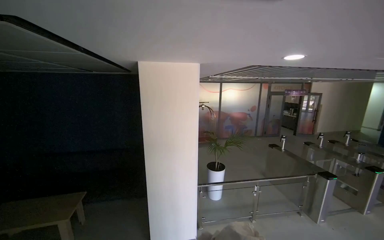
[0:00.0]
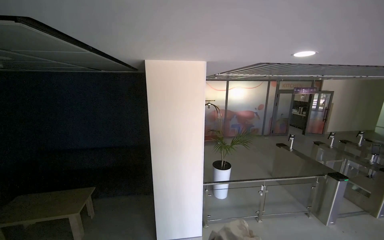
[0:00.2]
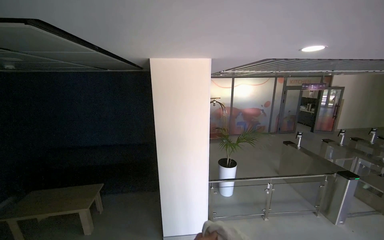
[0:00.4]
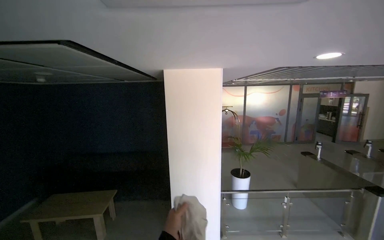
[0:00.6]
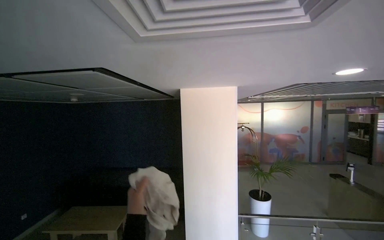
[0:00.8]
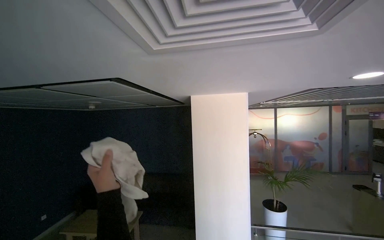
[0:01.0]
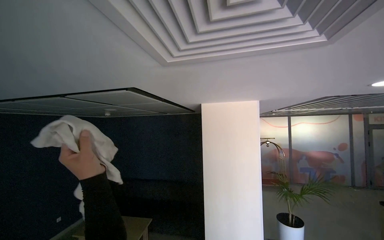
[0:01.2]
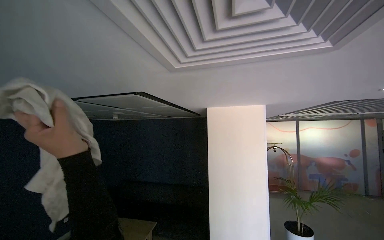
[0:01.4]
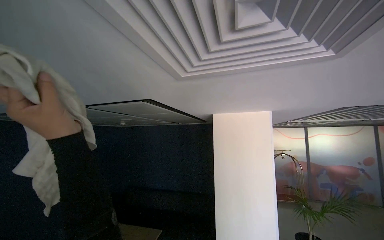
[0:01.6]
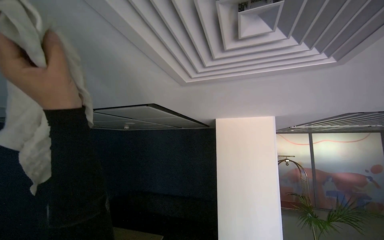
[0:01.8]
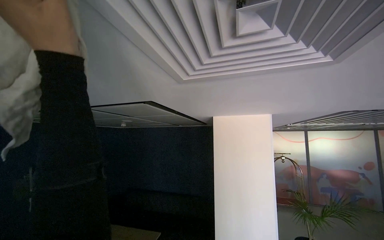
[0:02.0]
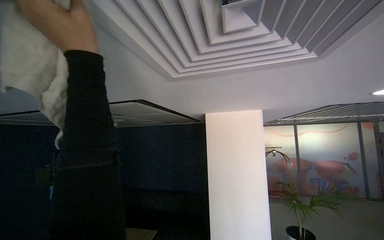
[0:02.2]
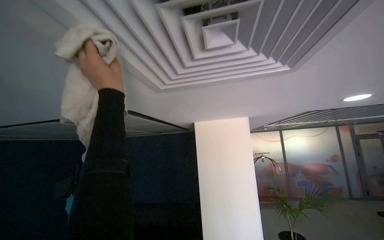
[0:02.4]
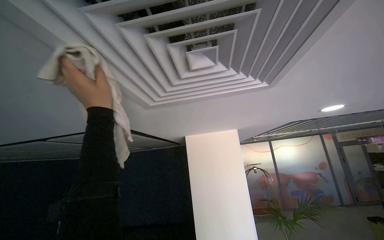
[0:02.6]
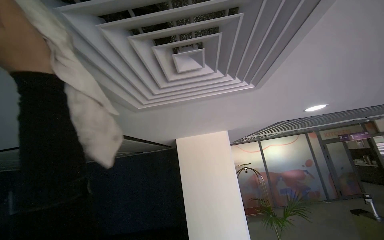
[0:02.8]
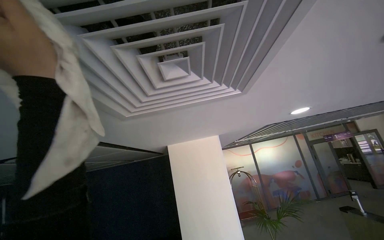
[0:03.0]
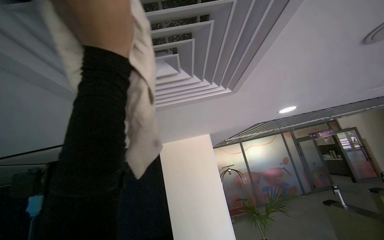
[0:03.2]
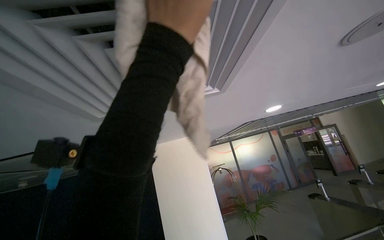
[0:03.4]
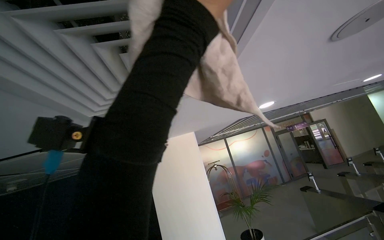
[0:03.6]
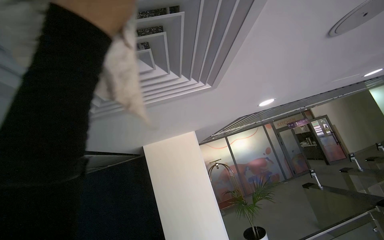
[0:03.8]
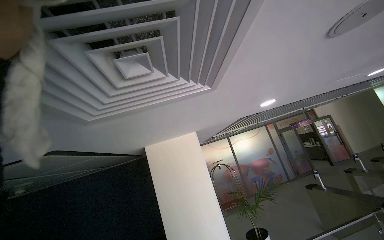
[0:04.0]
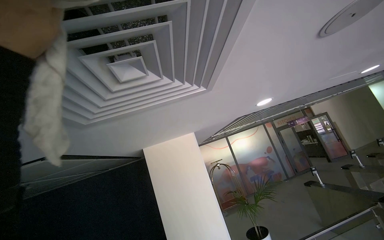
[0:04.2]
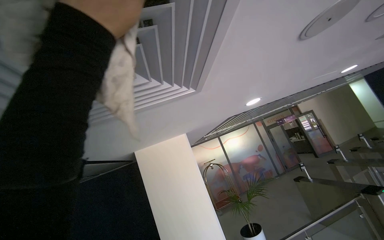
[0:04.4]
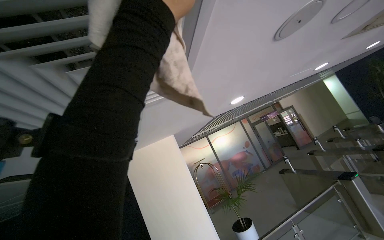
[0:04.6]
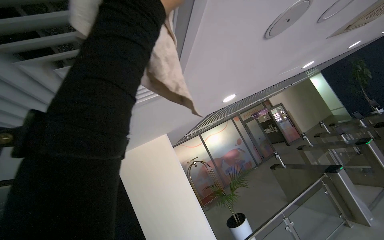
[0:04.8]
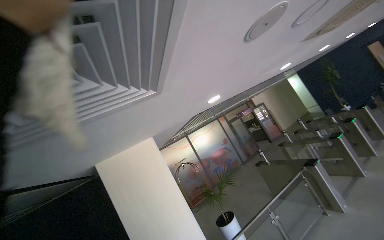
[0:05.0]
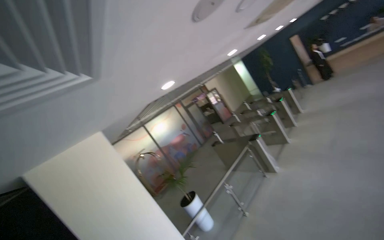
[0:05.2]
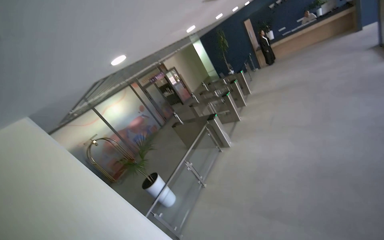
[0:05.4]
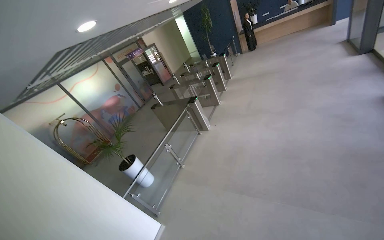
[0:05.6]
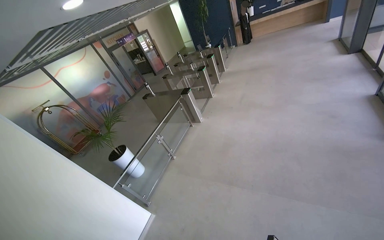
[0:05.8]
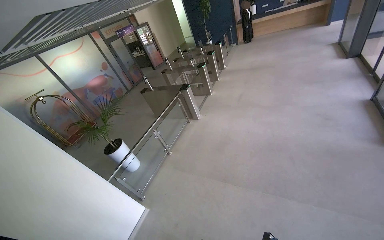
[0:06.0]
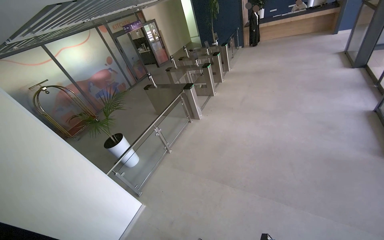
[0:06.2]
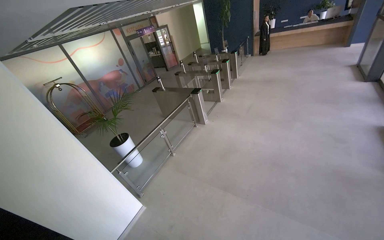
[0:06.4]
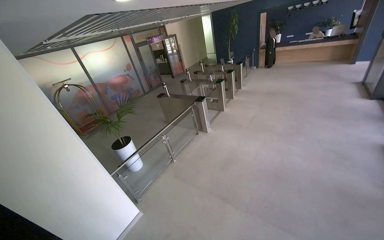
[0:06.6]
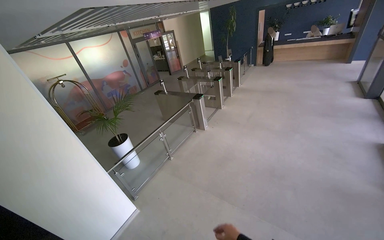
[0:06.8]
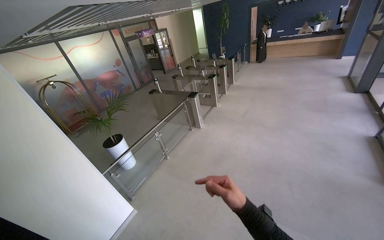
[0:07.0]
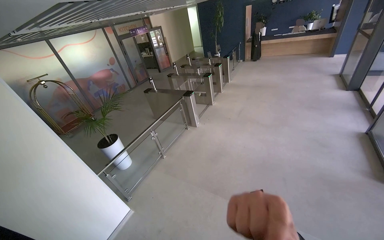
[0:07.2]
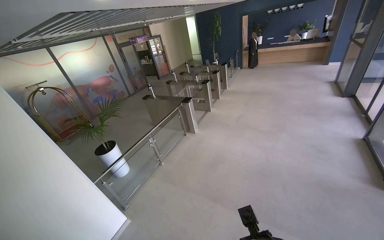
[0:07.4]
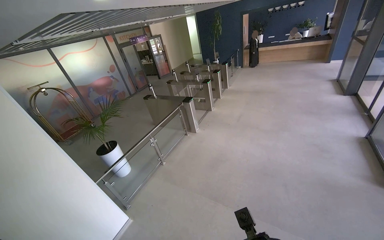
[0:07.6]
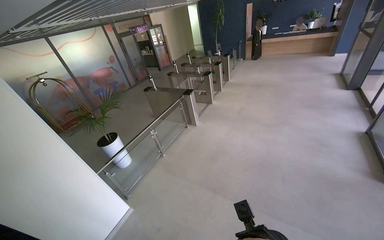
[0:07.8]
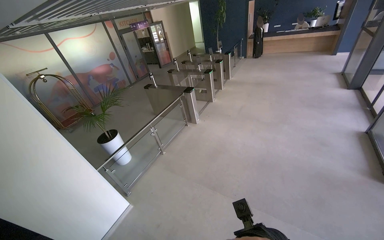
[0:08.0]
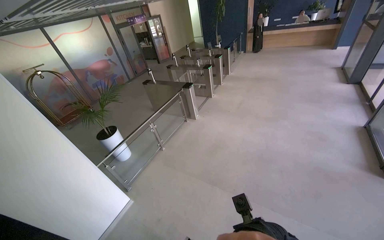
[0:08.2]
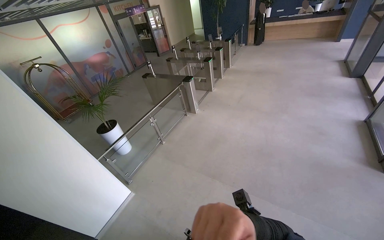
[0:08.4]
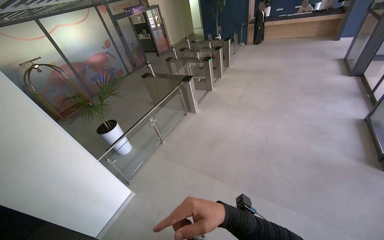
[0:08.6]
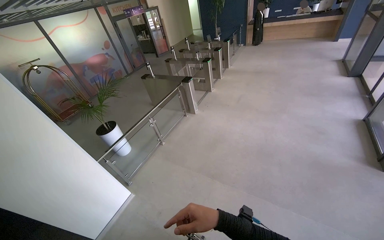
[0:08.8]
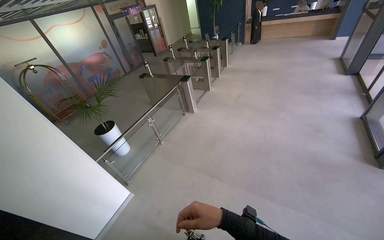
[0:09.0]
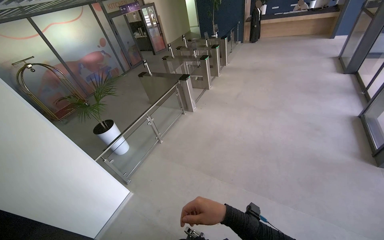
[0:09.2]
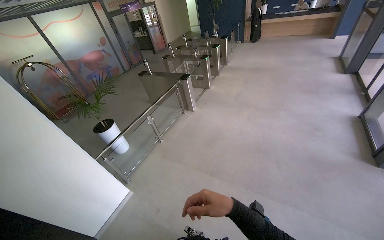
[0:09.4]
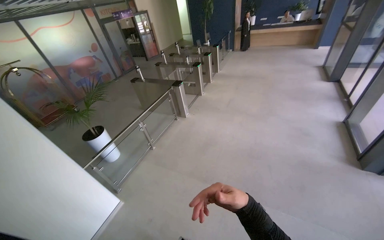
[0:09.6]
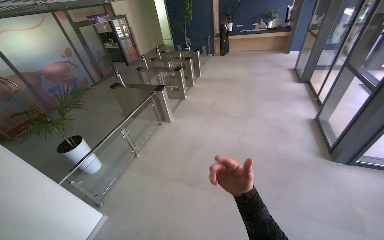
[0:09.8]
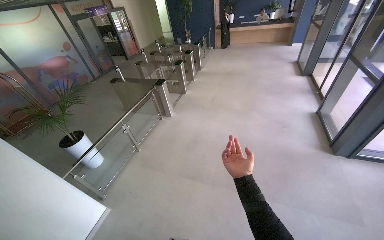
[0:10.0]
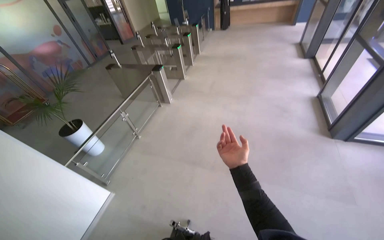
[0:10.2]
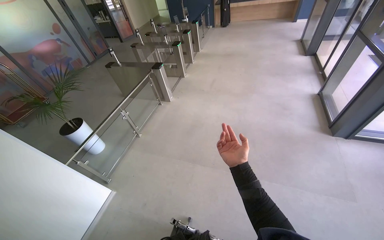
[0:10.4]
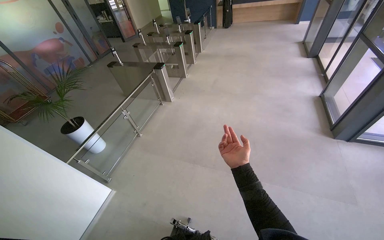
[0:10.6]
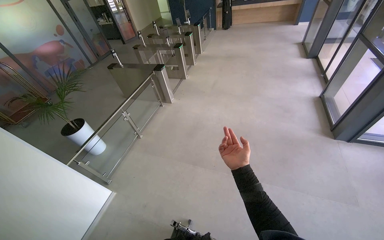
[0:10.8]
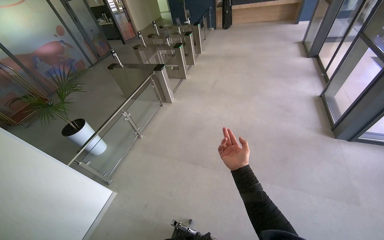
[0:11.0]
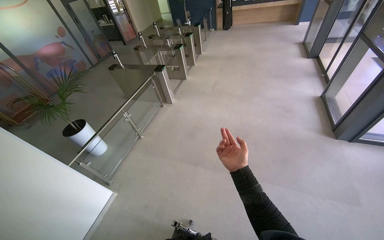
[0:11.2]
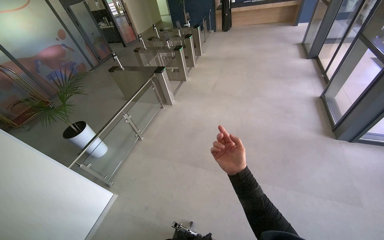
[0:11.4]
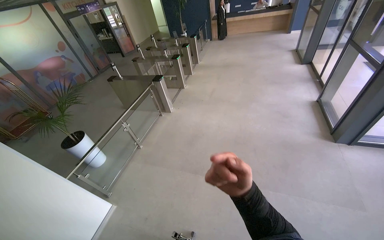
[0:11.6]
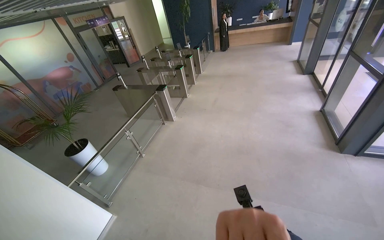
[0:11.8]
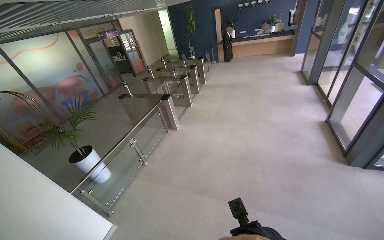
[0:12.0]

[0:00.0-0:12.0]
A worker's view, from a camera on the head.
Job: wiping surfaces.
The whole recording: Wiping ceiling vents. The worker wipes the ceiling vents with a cloth while standing on a ladder.
0:00.0 to 0:01.6: The camera is aimed roughly 25 degrees further to the left. The camera pitches upward, by about 15 degrees.
0:01.6 to 0:03.0: The camera is aimed about 15 degrees further to the right. The left hand moves nearer and farther over approximately 20 cm, changing direction 2 times.
0:04.4 to 0:06.0: The view swings roughly 55 degrees to the right. The camera pitches downward, by about 25 degrees.
0:09.0 to 0:10.4: The right hand travels to the right and farther from the camera by about 20 cm.

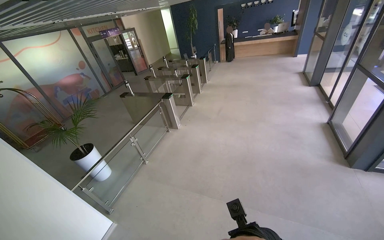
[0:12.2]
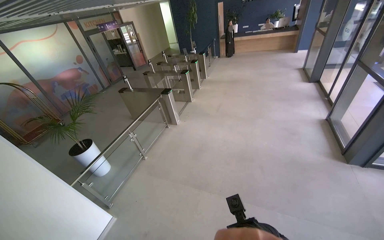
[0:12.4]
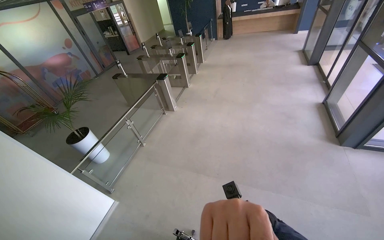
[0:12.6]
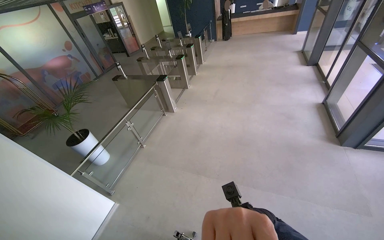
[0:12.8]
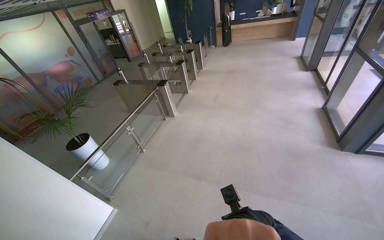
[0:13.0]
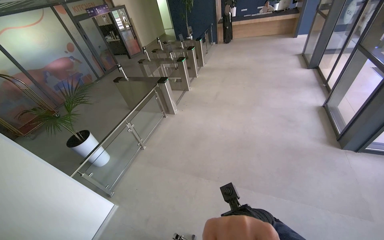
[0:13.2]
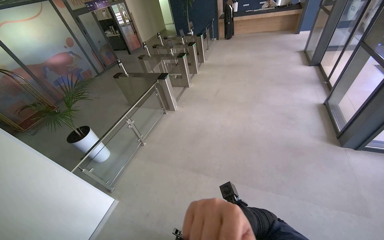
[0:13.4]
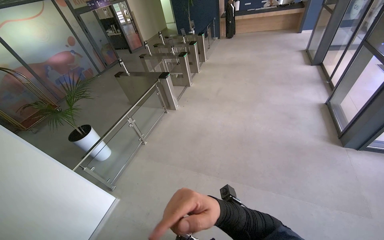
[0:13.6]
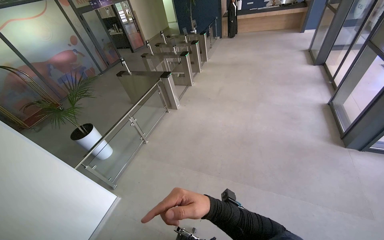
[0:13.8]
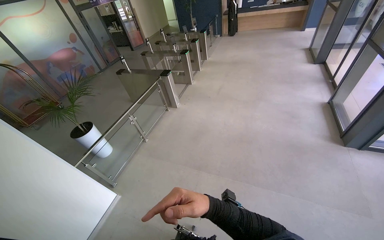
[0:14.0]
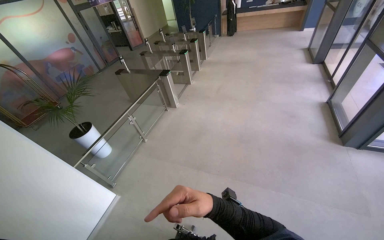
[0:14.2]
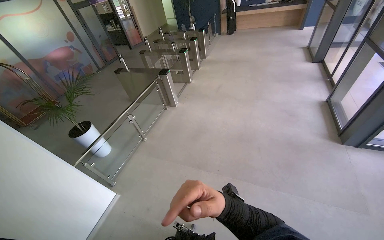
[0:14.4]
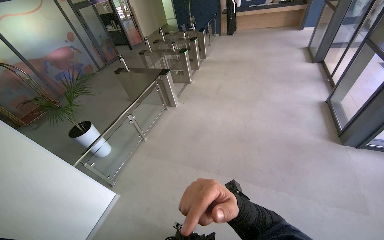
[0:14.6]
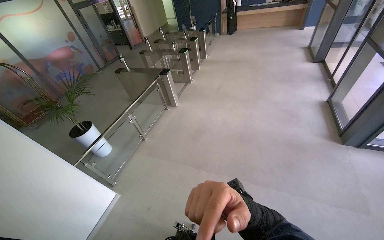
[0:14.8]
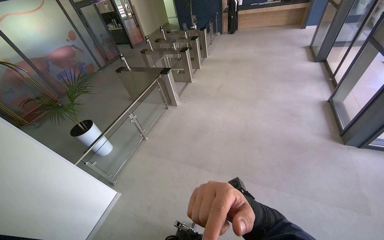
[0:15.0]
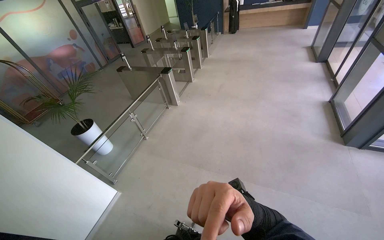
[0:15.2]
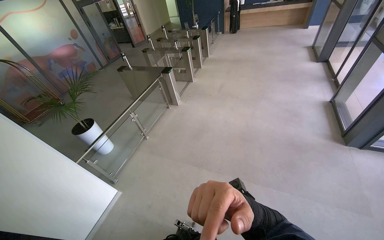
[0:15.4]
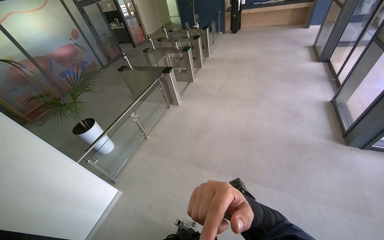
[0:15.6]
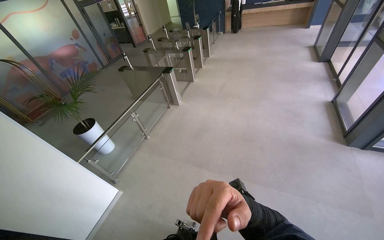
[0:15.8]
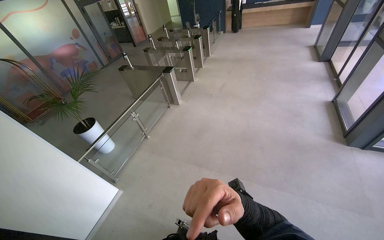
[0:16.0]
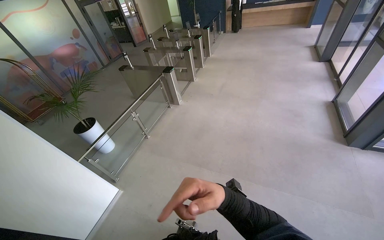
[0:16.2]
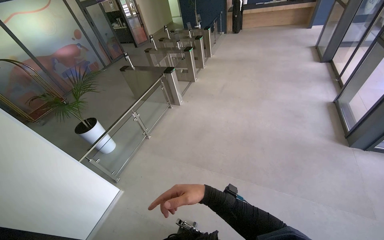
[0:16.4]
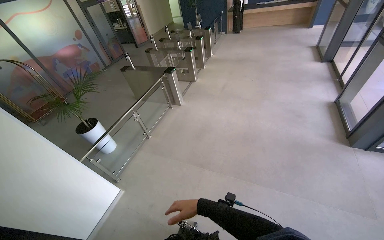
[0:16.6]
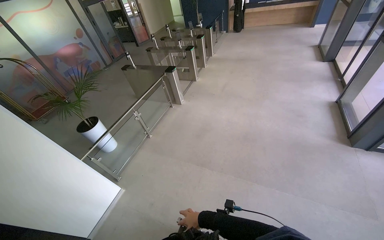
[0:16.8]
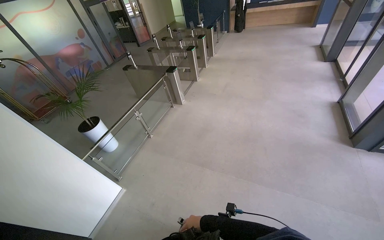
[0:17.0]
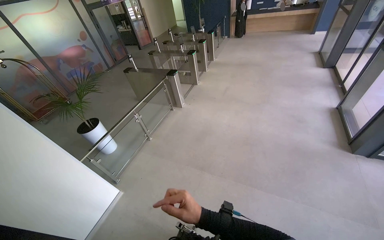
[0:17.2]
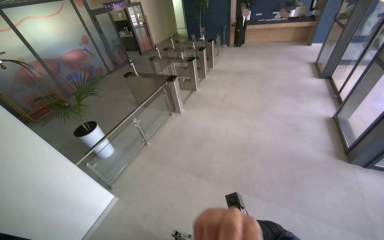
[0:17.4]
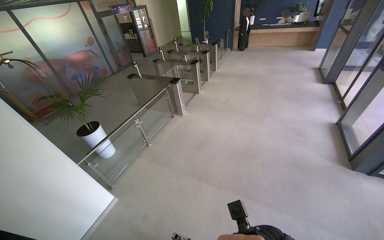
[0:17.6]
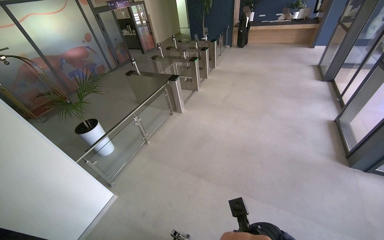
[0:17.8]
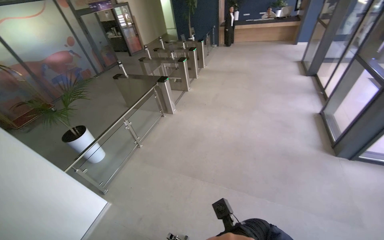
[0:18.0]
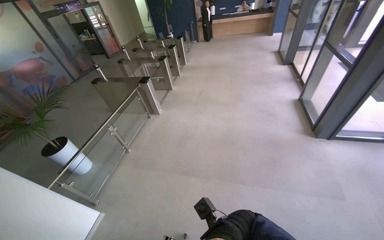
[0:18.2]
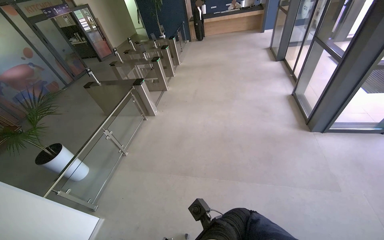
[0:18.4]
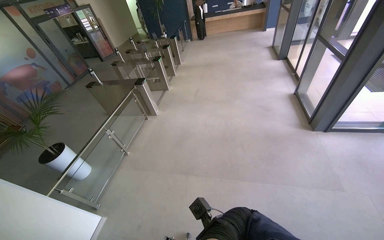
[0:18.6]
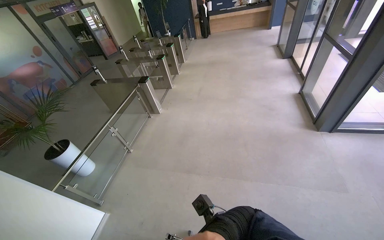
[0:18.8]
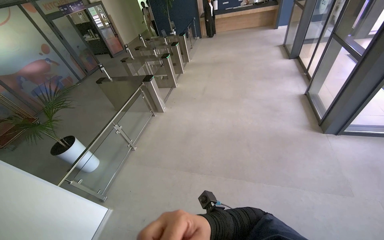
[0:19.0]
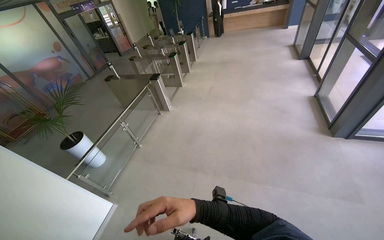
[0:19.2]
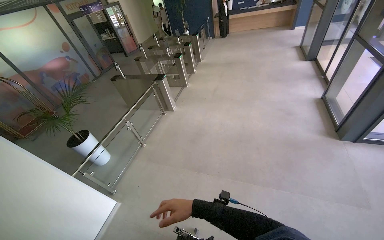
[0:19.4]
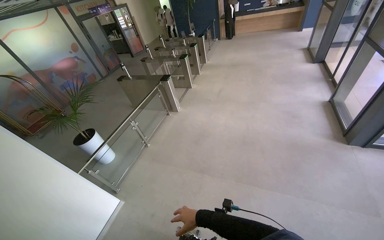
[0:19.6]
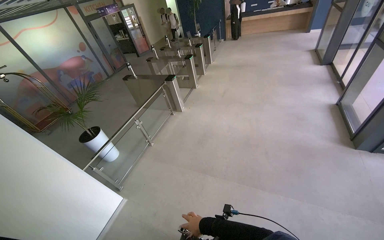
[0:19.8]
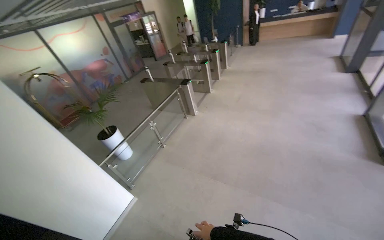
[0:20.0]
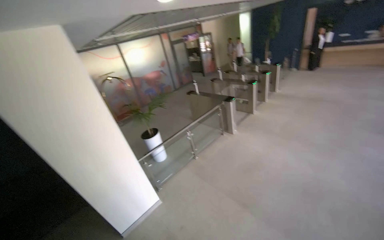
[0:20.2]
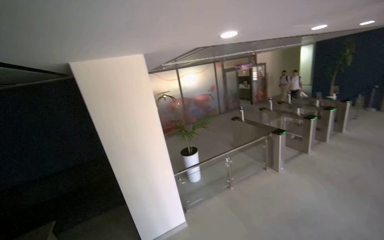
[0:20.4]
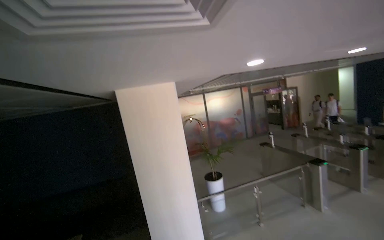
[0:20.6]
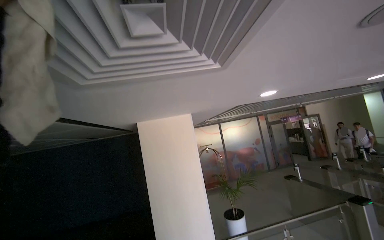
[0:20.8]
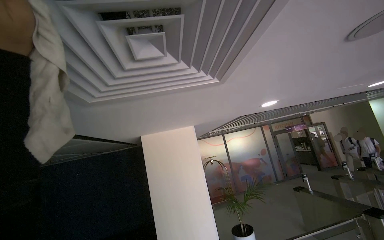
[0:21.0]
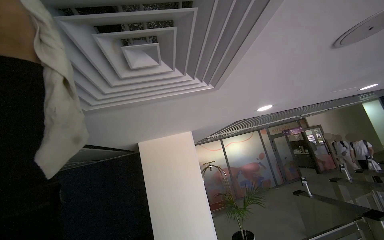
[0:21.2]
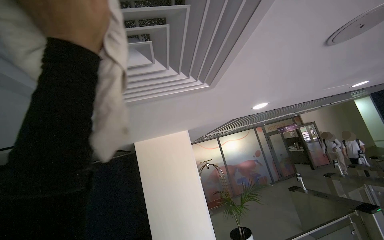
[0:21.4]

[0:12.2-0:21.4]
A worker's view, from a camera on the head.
Job: wiping surfaces.
The whole recording: Wiping ceiling vents. The worker wipes the ceiling vents with a cloth while standing on a ladder.
0:13.8 to 0:15.2: The right hand moves nearer to the camera, about 10 cm.
0:15.2 to 0:16.8: The right hand travels farther from the camera and down the picture by roughly 50 cm.
0:19.8 to 0:21.4: The head rotates about 55 degrees to the left. The camera pitches upward, by some 45 degrees.
